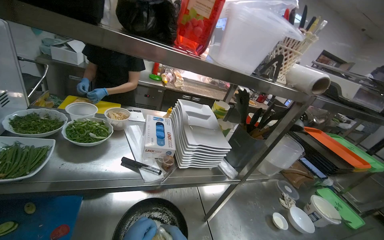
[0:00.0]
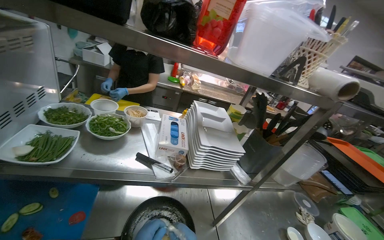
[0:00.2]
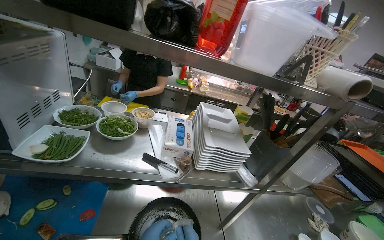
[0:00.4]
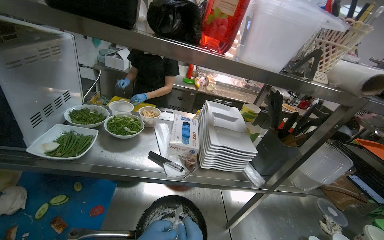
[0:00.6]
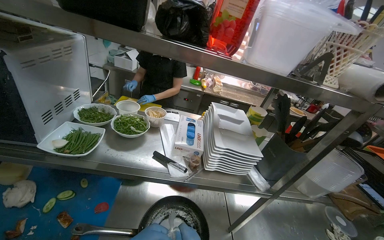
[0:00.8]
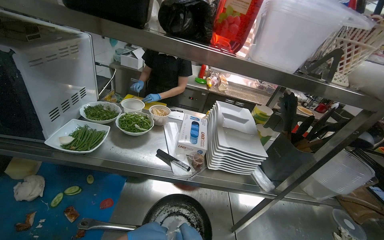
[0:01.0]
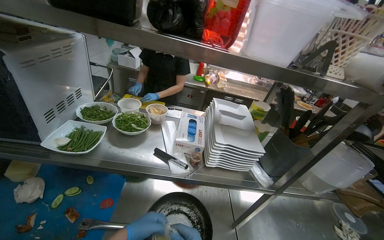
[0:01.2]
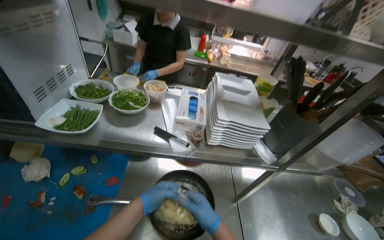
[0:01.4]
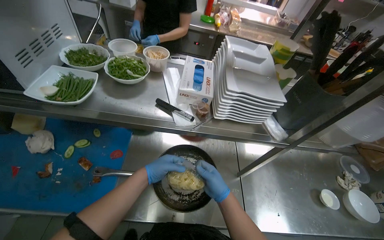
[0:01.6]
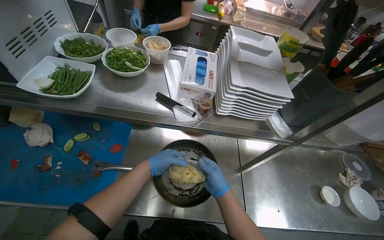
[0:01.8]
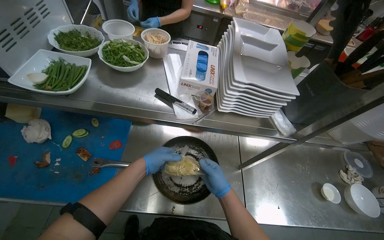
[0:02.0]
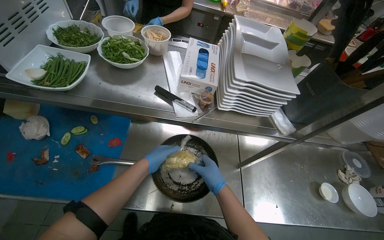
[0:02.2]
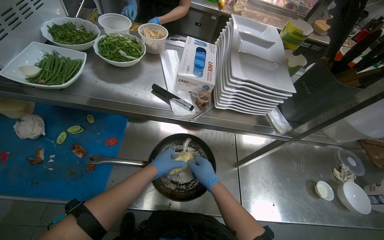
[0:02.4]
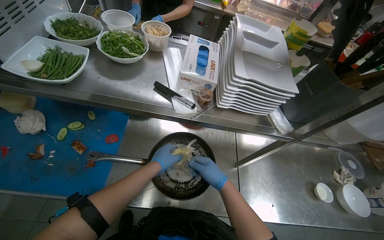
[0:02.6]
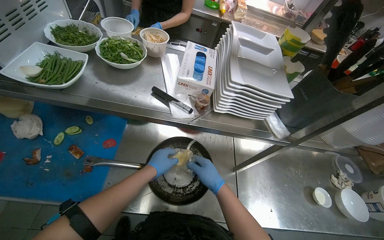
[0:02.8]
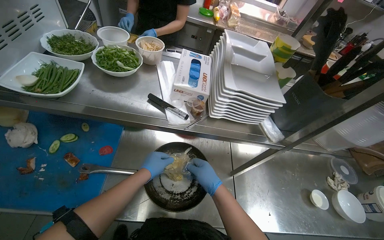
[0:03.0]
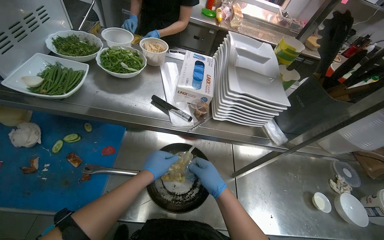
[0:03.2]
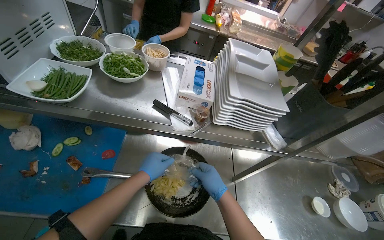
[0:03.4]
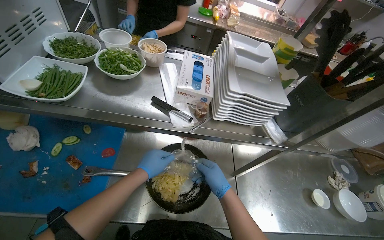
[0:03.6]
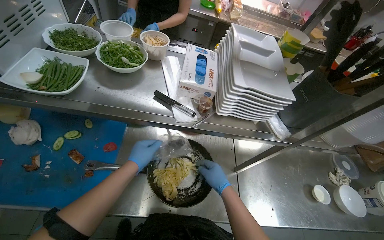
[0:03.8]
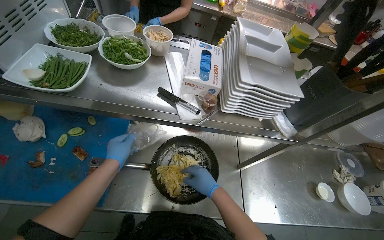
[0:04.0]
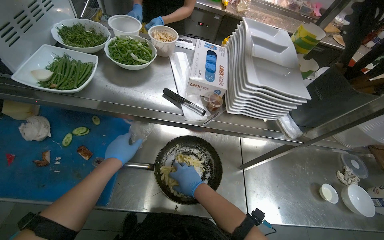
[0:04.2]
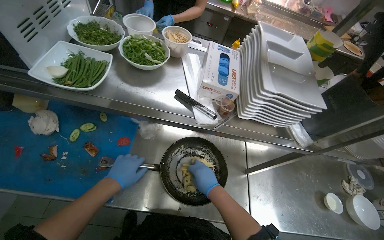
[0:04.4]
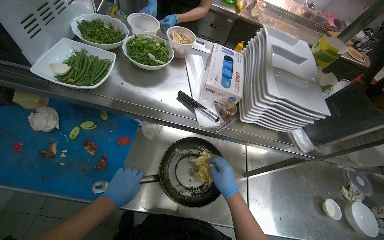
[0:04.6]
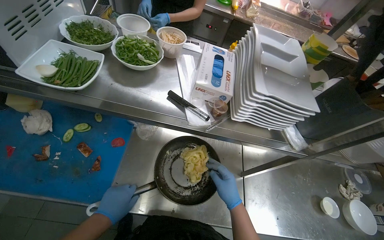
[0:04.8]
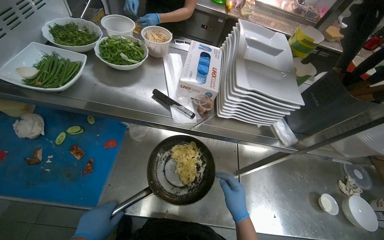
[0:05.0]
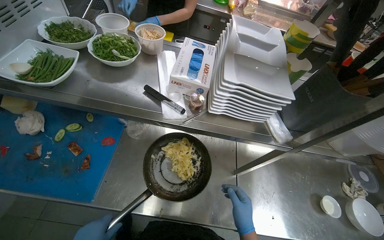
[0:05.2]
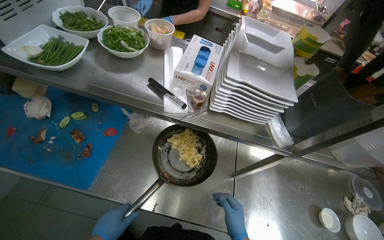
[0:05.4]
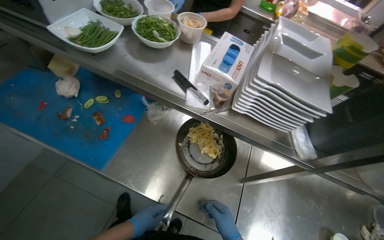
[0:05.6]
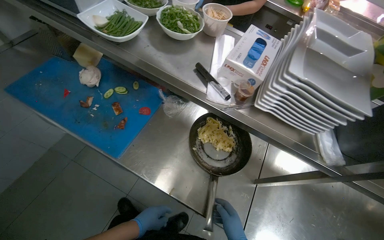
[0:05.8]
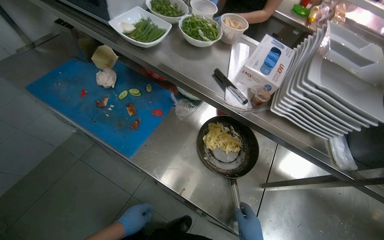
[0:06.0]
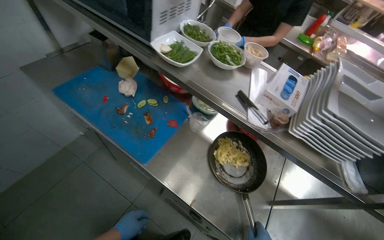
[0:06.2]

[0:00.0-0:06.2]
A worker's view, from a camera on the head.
Job: preparing food.
The whole recording: Managing meal and storing product in refrigerator. The worker manages the boiling meal and places the product into the refrigerator.
0:00.0 to 0:01.6: The view swings roughly 20 degrees to the left. The wearer looks approximately 15 degrees further downward.
0:01.6 to 0:03.2: The hands stay close to where they were, moving slightly.
0:03.2 to 0:04.6: The left hand moves to the left and down the picture, approximately 15 cm.
0:04.6 to 0:06.2: The head turns to the left by about 25 degrees.

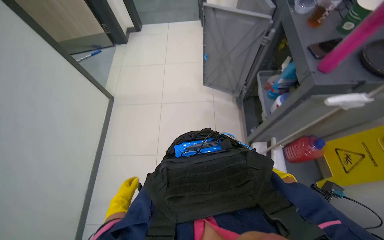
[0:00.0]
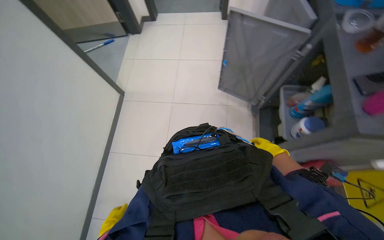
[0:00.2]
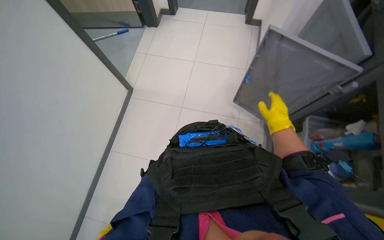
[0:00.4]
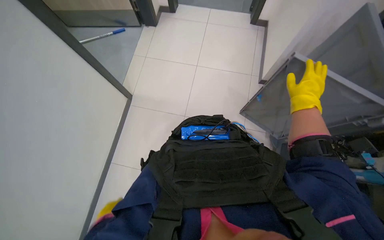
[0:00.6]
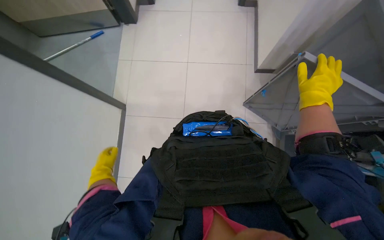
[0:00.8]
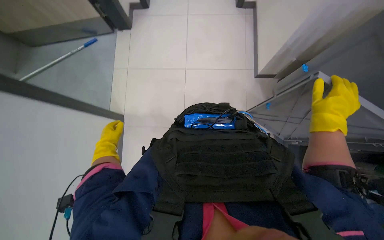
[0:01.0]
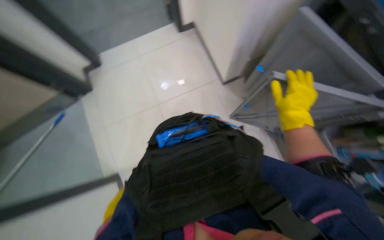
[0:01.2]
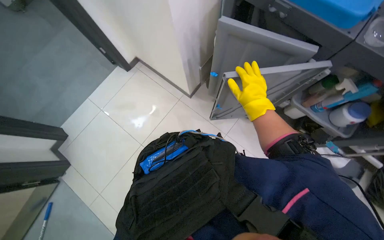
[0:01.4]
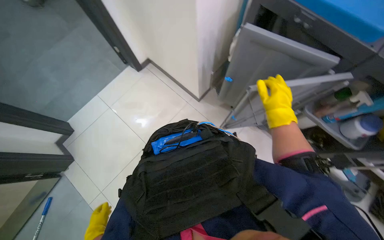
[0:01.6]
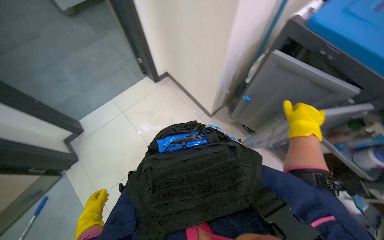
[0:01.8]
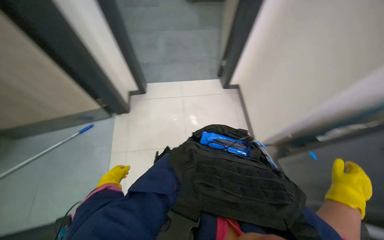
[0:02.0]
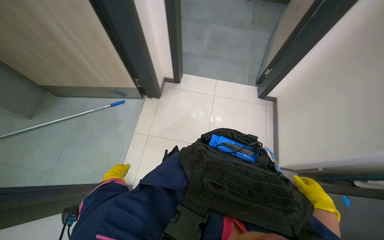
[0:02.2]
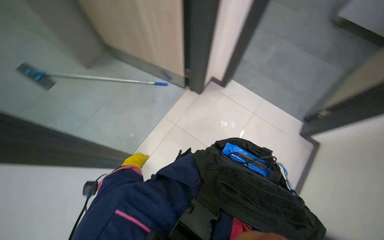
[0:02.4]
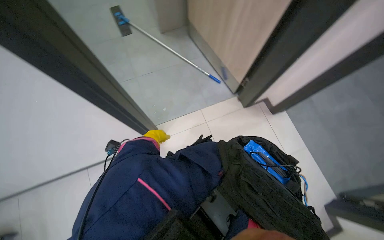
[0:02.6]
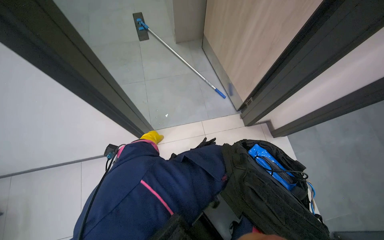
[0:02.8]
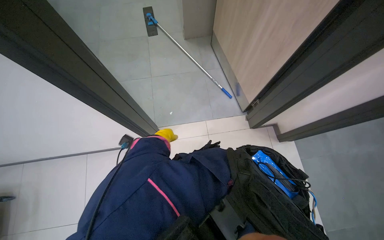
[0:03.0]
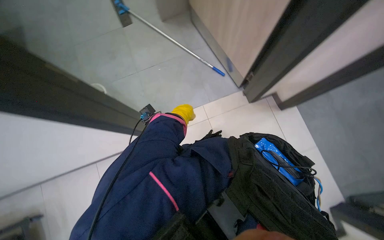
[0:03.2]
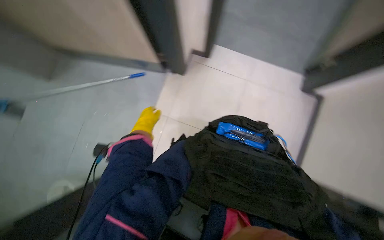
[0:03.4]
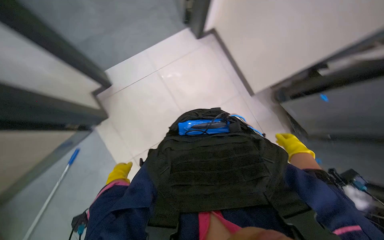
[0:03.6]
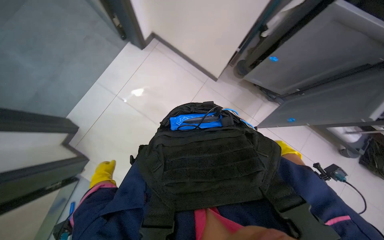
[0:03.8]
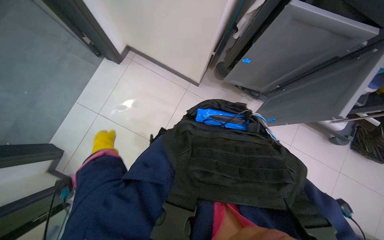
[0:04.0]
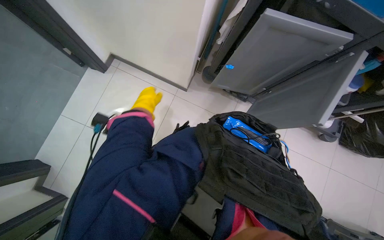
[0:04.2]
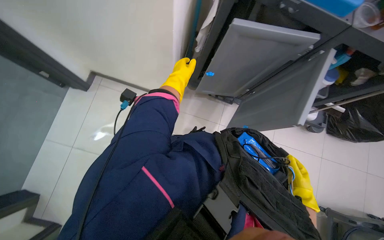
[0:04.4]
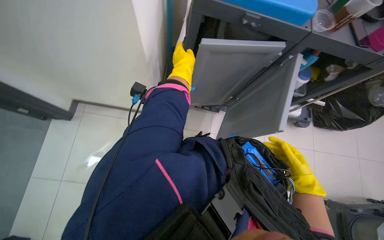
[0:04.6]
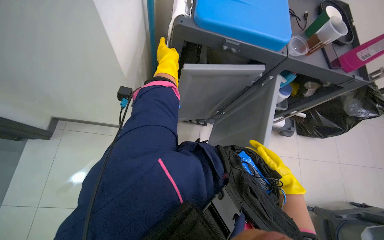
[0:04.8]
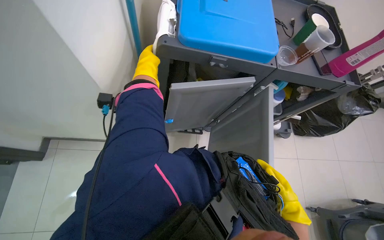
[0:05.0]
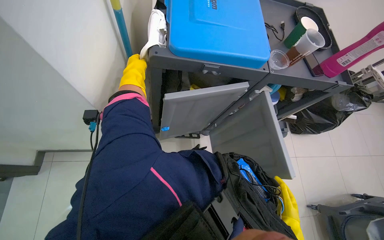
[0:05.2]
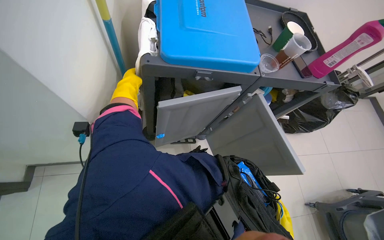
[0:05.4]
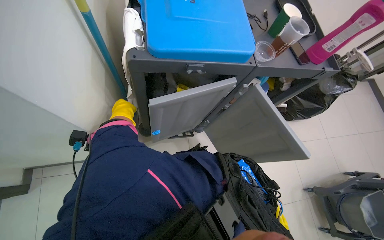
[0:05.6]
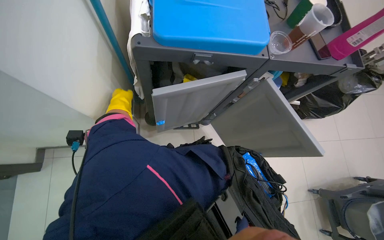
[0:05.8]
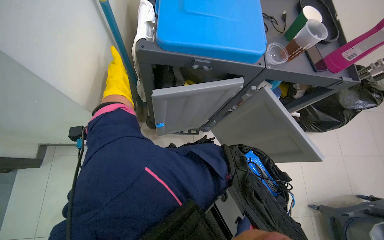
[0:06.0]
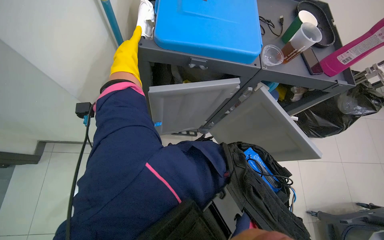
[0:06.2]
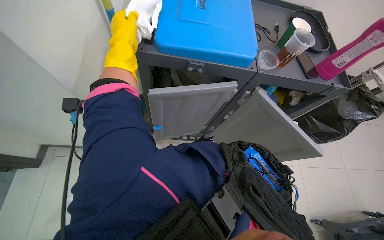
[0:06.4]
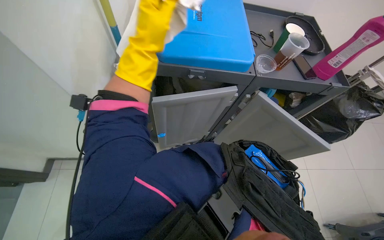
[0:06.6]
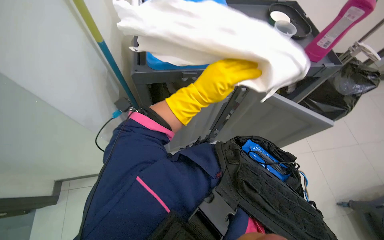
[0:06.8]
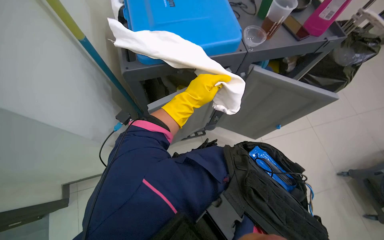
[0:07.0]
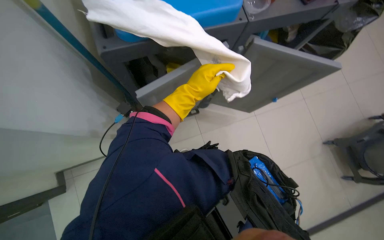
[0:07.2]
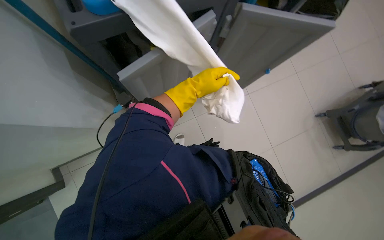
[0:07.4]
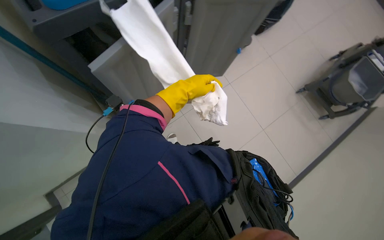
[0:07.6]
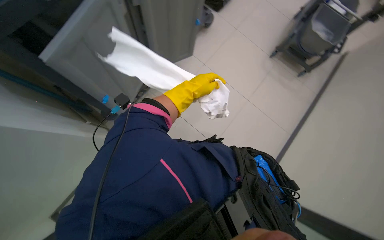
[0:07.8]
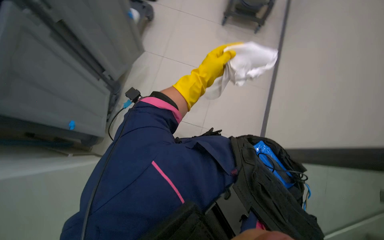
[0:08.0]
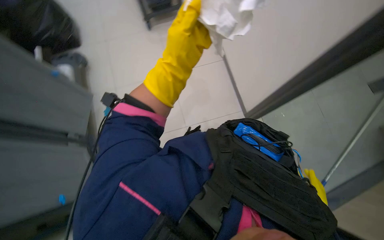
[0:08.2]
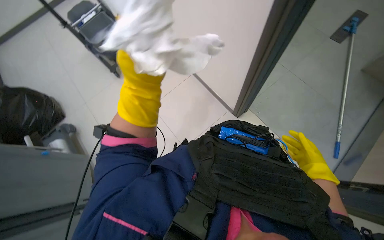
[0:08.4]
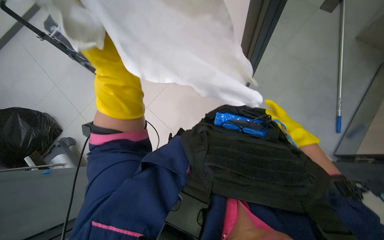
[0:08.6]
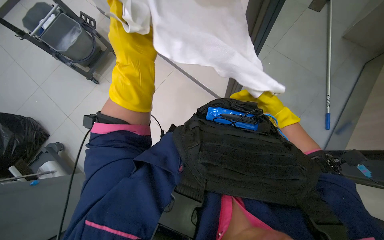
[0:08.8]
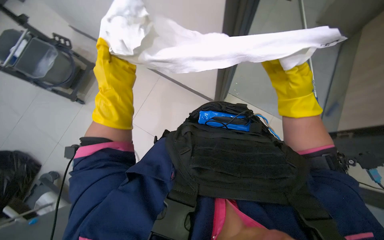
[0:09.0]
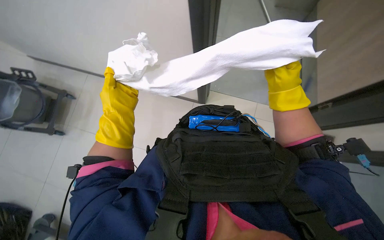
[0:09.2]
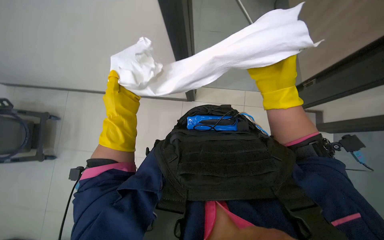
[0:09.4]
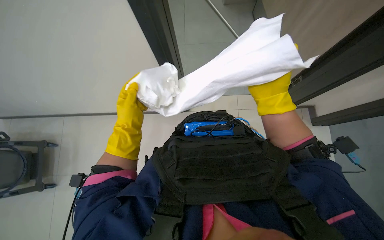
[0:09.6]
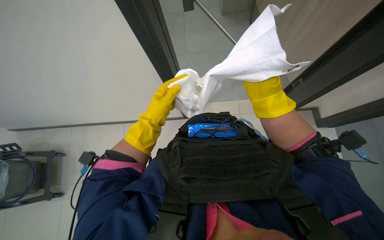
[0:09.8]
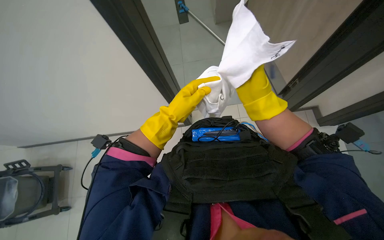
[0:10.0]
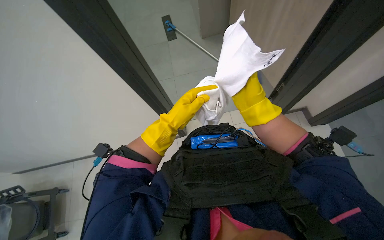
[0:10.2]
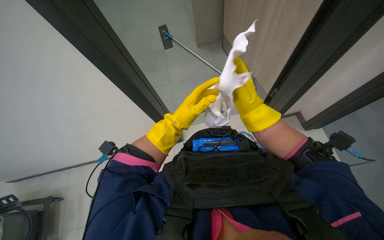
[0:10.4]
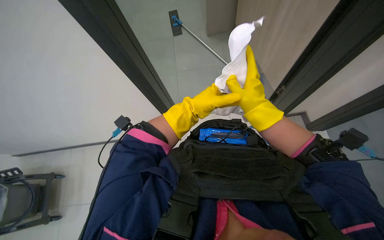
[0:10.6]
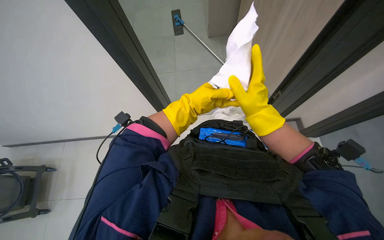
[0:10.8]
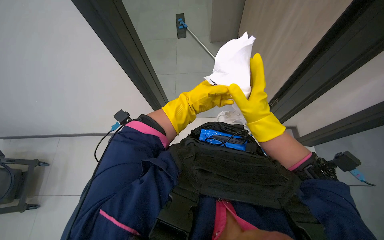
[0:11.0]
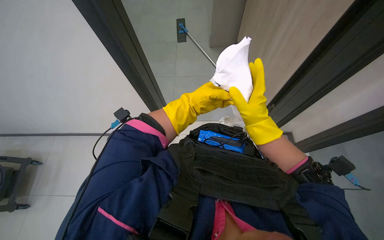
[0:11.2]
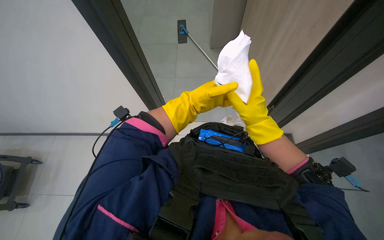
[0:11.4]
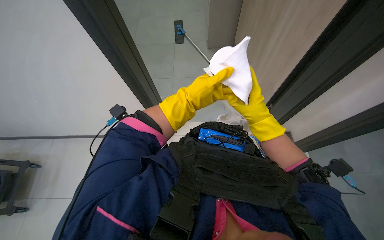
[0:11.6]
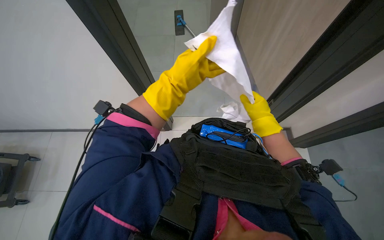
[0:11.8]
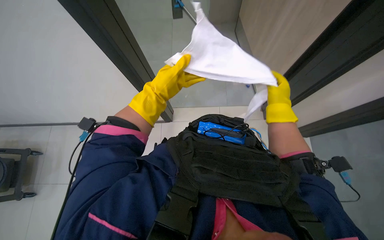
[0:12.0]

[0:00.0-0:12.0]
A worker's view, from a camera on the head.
Job: organizing items.
The whole recording: Organizing cleaning cart. The worker closes cart doors, places a mop on the cart, folds cloths, and arranges cleaning bottles.
0:03.0 to 0:04.4: The wearer looks roughly 70 degrees further to the right.
0:06.0 to 0:07.6: The wearer looks roughly 25 degrees further to the right.
0:07.6 to 0:09.0: The wearer looks about 55 degrees further to the right.
0:09.0 to 0:10.4: The view tilts some 15 degrees upward. The left hand is displaced to the right by roughly 15 cm.
0:10.4 to 0:12.0: The left hand moves approximately 10 cm nearer to the camera and comes back.

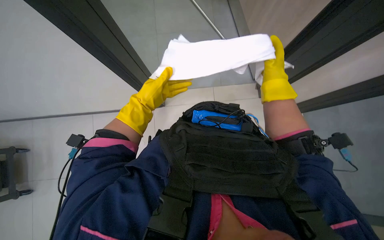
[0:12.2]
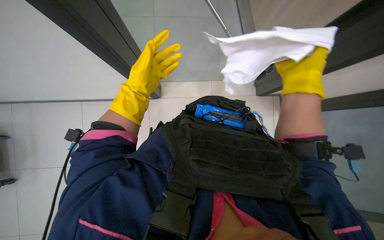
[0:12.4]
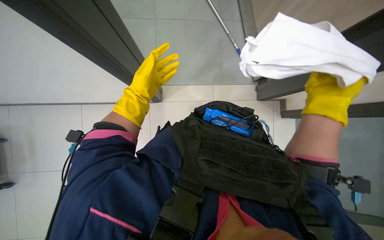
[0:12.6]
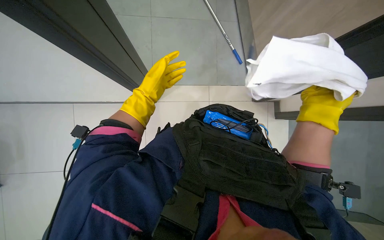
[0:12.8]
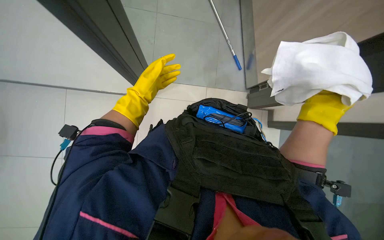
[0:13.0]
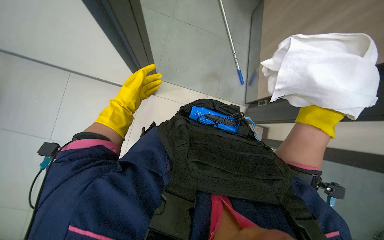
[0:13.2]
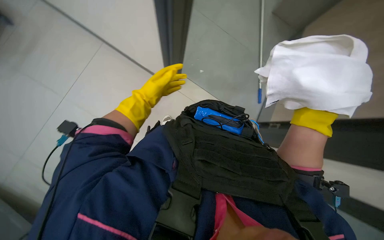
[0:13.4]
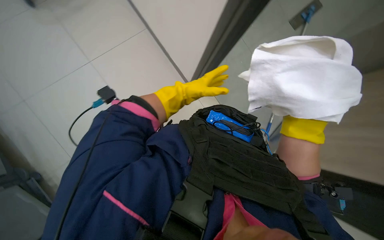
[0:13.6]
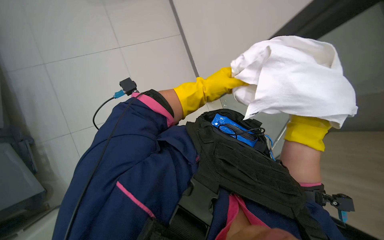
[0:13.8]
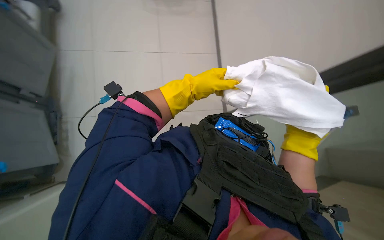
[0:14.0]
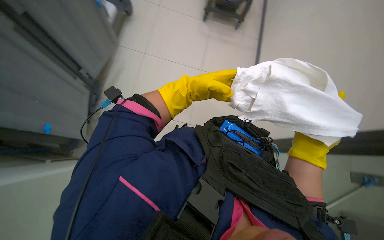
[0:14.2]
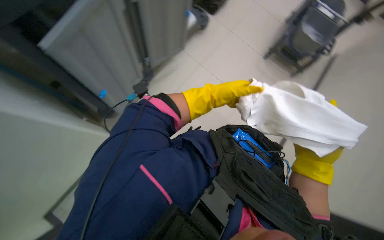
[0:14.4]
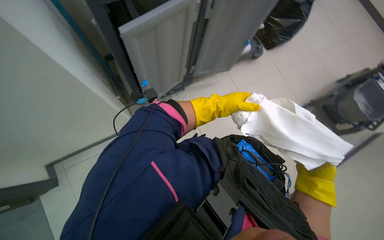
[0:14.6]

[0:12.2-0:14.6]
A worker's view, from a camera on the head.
Job: organizing items.
The whole recording: Organizing cleaning cart. The worker closes cart doors, places a mop on the cart, folds cloths, and arranges cleaning bottles.
0:12.2 to 0:13.4: The right hand is displaced nearer to the camera and down the picture by approximately 20 cm.
0:13.4 to 0:14.6: The wearer looks some 15 degrees further upward. The scene rotates clockwise by roughly 30 degrees. The right hand goes roughly 10 cm farther from the camera.
